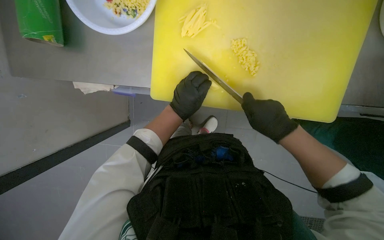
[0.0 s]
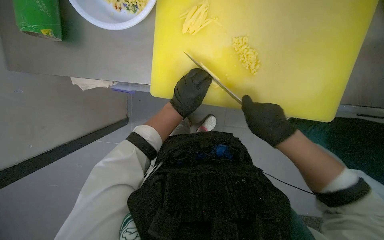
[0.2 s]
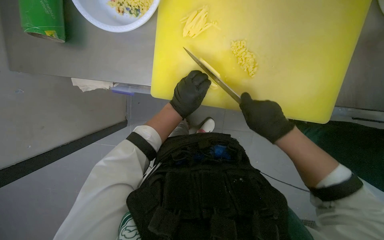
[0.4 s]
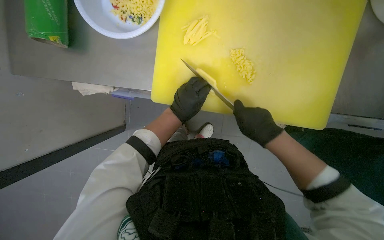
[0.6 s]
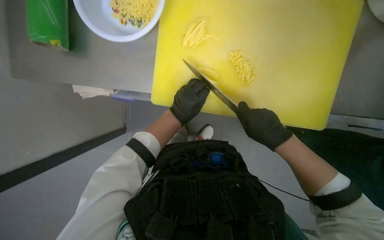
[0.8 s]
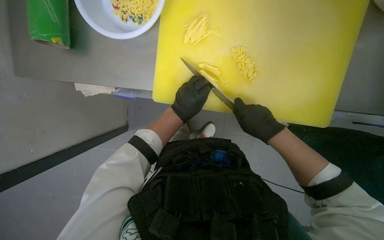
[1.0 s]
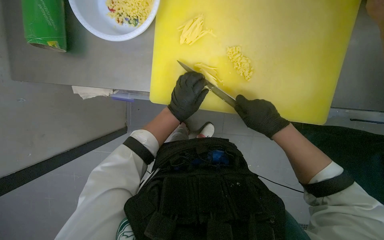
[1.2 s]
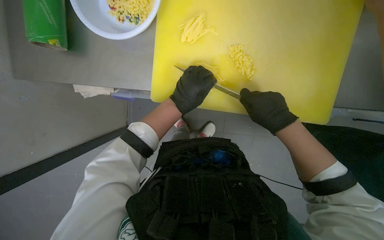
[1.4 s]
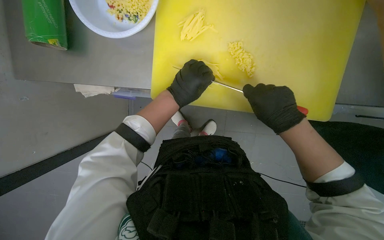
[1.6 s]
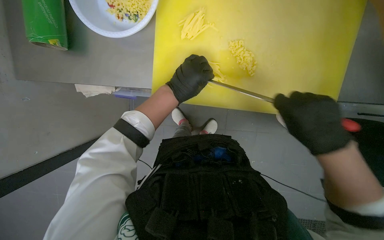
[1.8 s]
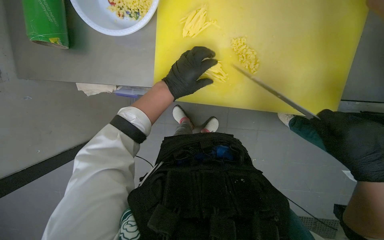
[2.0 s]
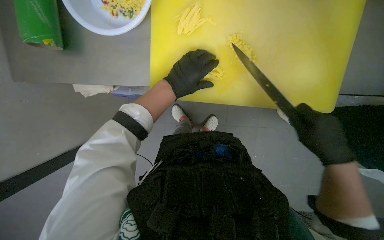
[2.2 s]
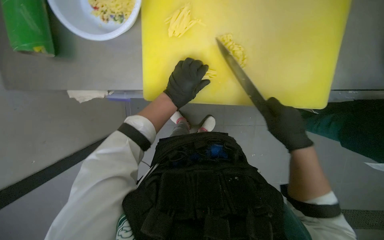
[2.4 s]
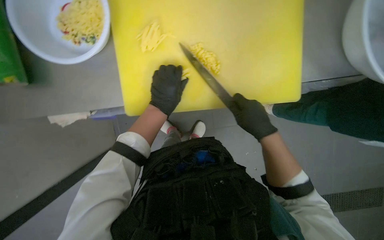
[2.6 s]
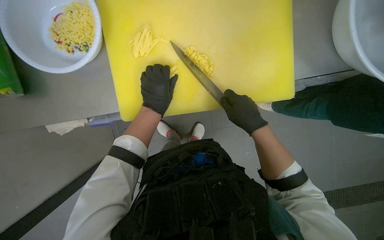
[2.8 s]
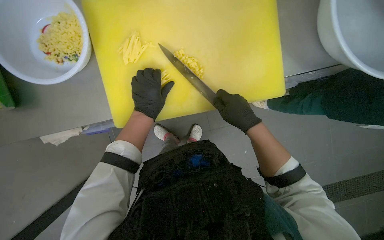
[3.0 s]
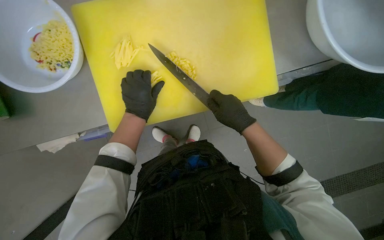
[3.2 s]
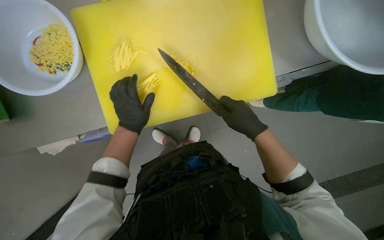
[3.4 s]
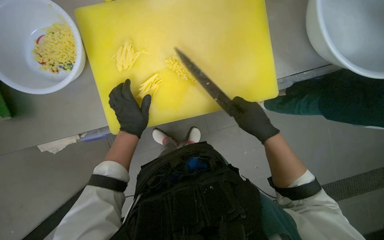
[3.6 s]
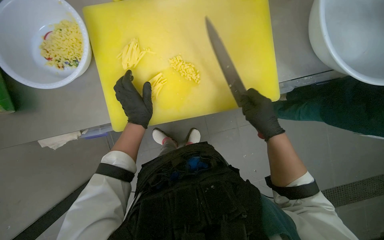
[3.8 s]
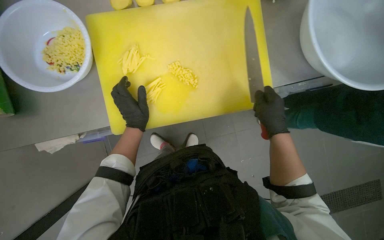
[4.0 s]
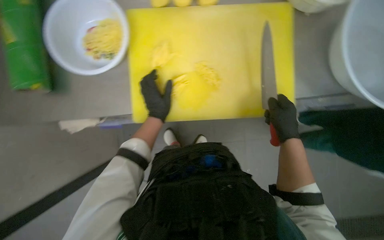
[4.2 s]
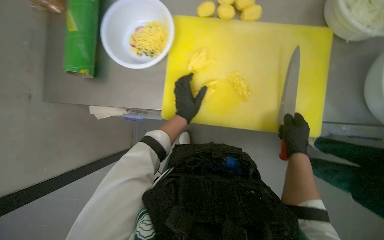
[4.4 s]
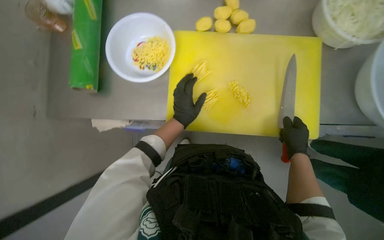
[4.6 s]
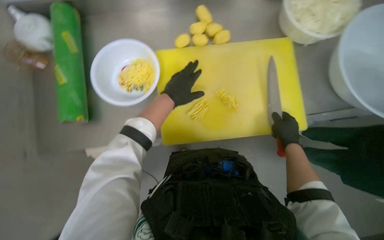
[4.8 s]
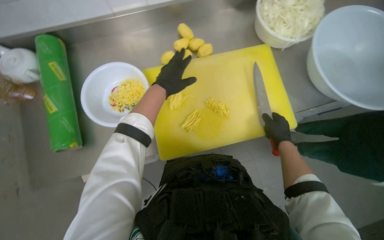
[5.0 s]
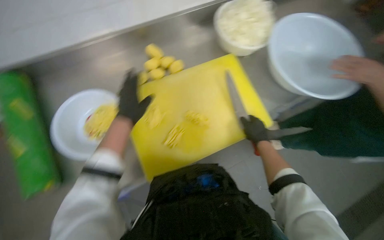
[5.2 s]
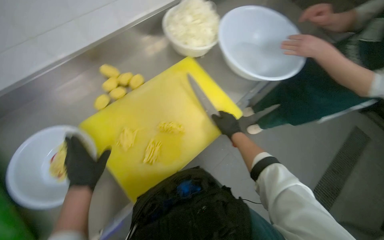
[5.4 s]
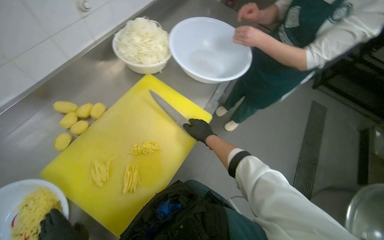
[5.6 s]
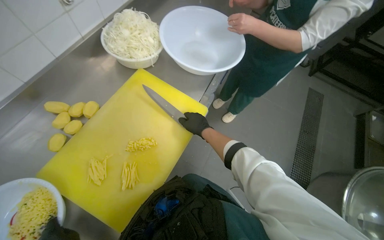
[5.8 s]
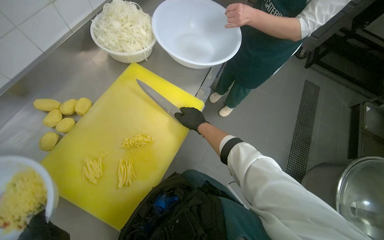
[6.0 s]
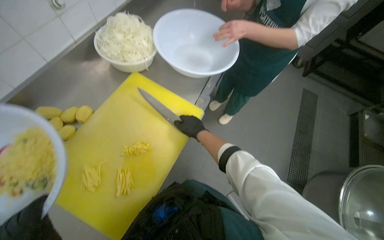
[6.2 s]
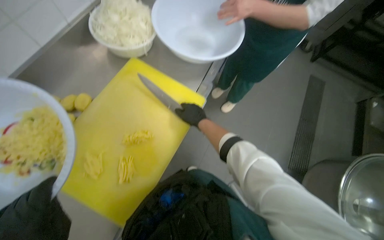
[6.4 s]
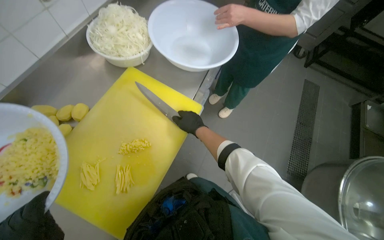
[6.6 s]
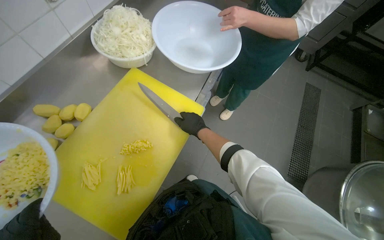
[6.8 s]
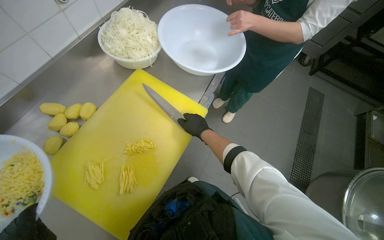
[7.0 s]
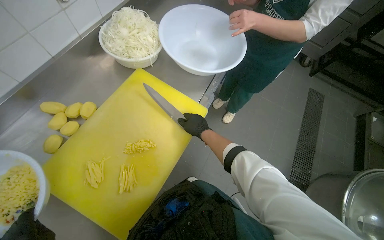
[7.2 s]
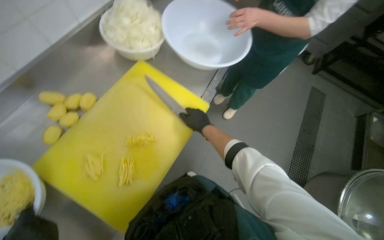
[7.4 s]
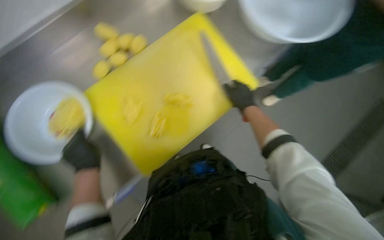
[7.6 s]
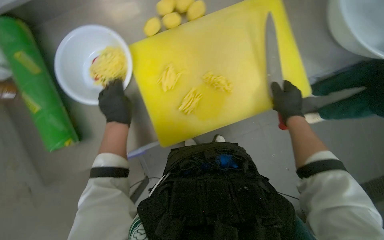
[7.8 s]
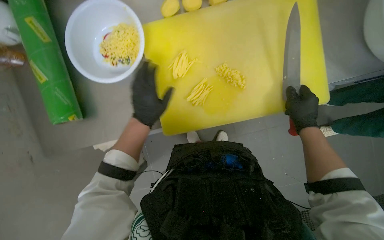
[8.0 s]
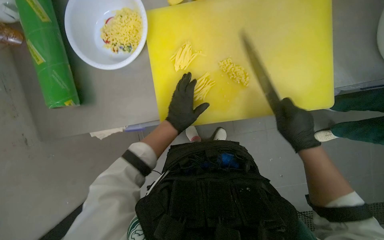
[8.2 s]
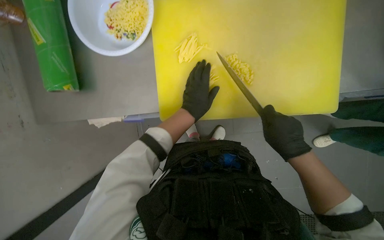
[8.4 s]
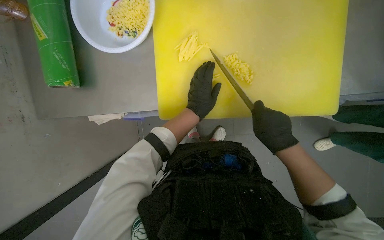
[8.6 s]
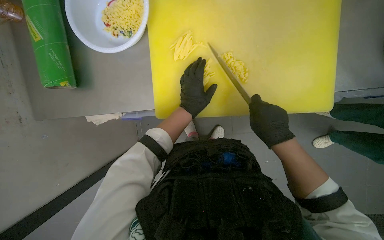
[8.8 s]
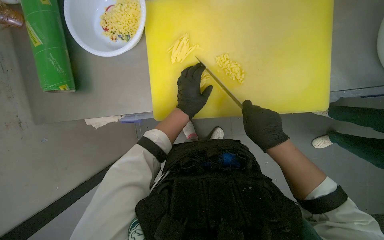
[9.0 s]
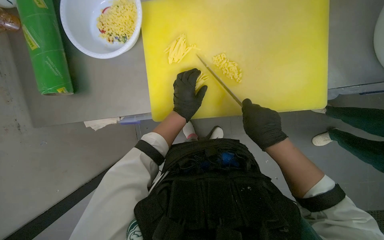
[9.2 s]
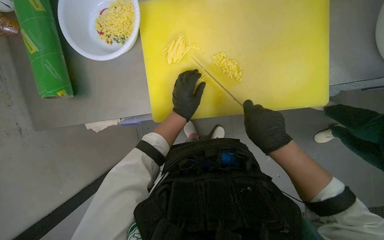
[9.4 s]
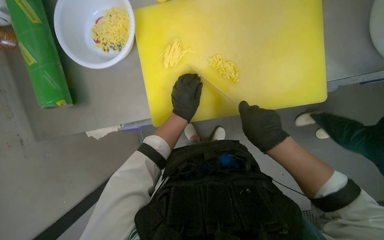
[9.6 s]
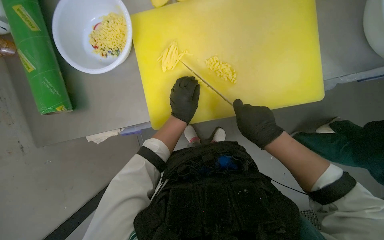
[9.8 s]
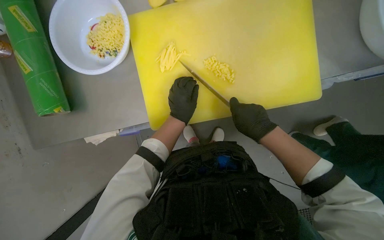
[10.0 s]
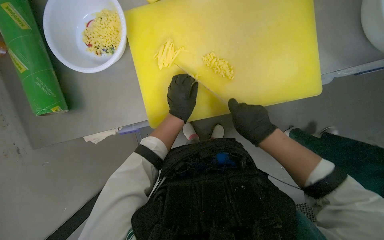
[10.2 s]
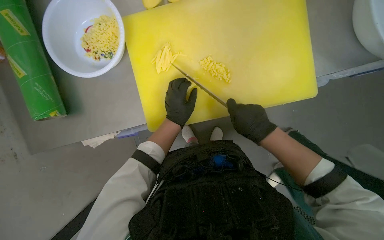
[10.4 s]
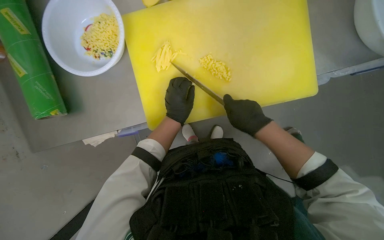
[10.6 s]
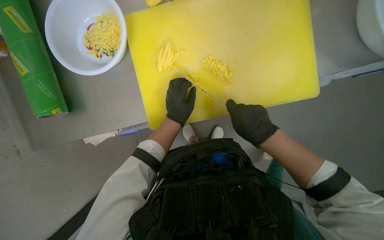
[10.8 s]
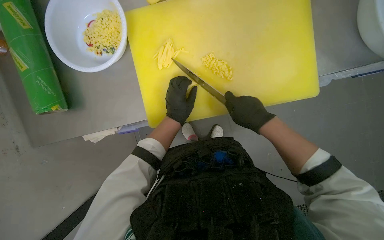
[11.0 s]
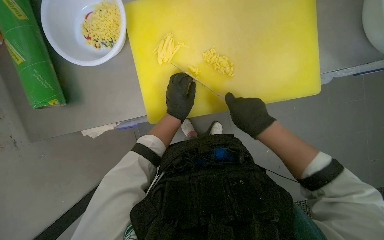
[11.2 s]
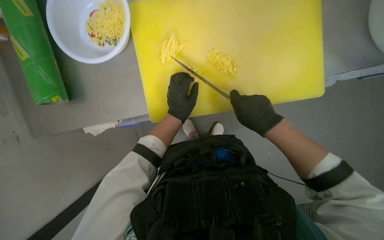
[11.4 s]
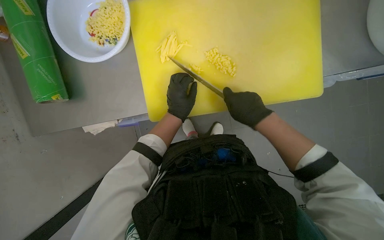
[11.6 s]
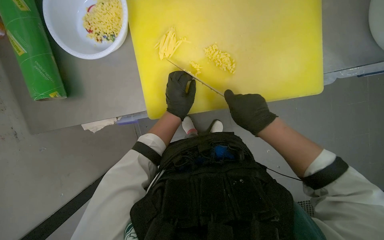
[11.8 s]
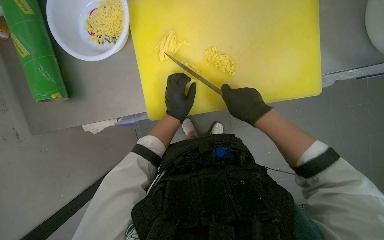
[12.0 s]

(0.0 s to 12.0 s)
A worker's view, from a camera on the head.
Job: preparing food.
The whole recording: Chopping potatoes. The worker slices and dices potatoes on a cutting board, then transfers them to a bowl.
0.0 s - 1.6 s: The hands make small movements and keep their place.
1.6 s - 3.0 s: The right hand moves some 10 cm to the right and comes back.
4.4 s - 6.0 s: The head rotates approximately 70 degrees to the right. The view tilts some 15 degrees upward.
7.6 s - 9.0 s: Everything in view rotates some 35 degrees clockwise.
9.0 s - 12.0 s: The hands work in one place, with small movements.

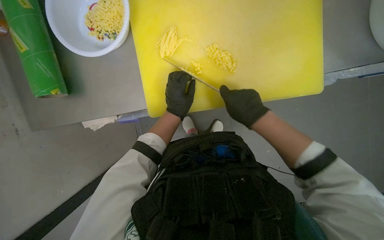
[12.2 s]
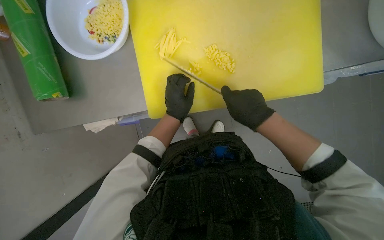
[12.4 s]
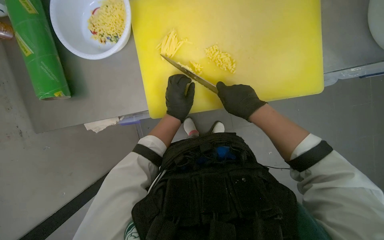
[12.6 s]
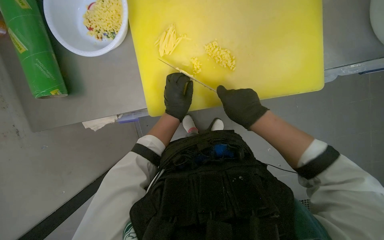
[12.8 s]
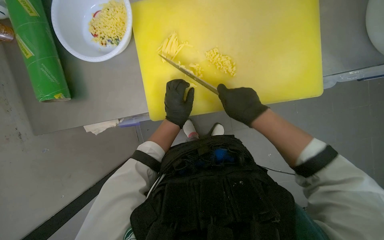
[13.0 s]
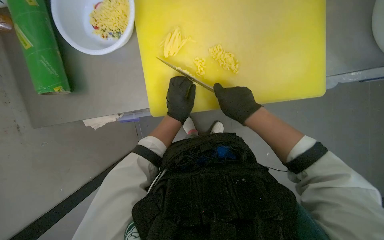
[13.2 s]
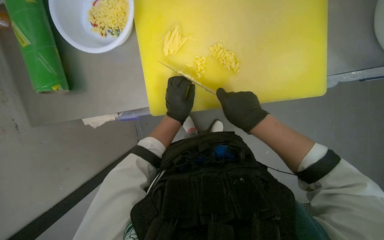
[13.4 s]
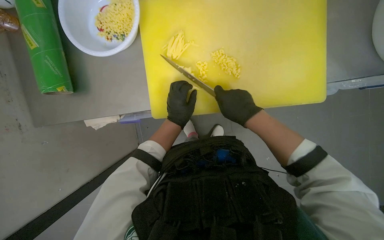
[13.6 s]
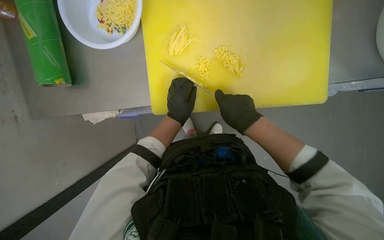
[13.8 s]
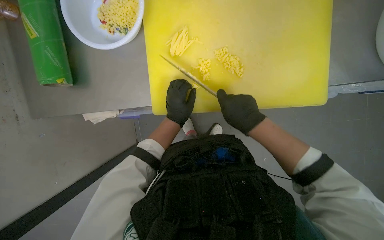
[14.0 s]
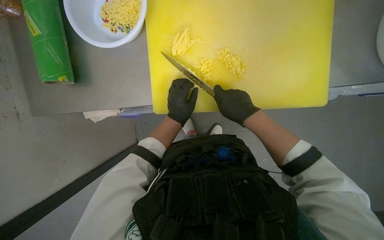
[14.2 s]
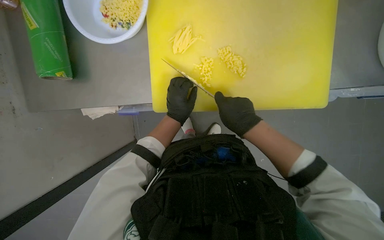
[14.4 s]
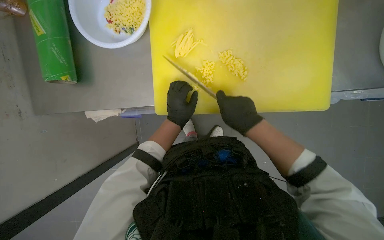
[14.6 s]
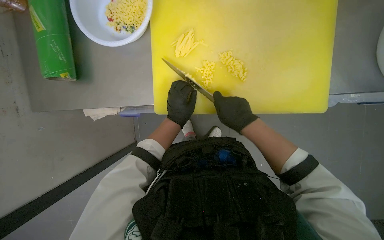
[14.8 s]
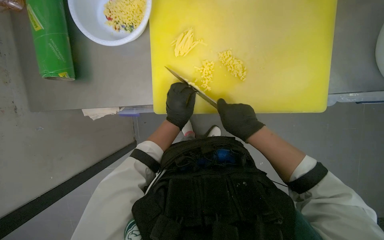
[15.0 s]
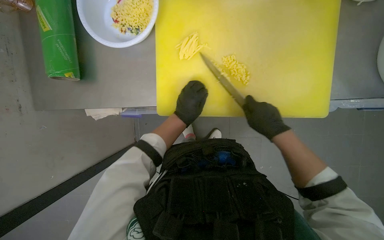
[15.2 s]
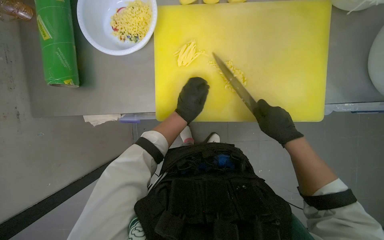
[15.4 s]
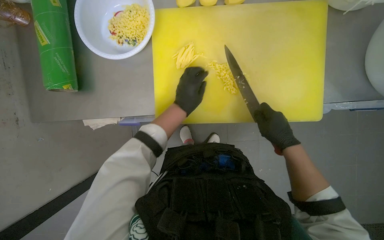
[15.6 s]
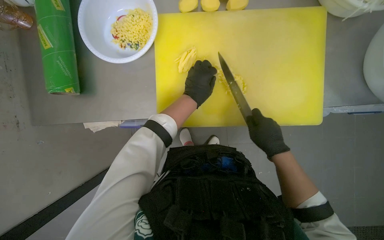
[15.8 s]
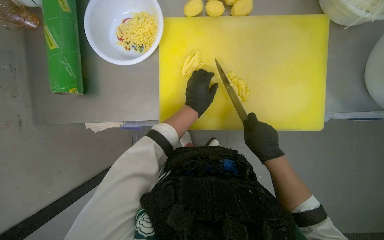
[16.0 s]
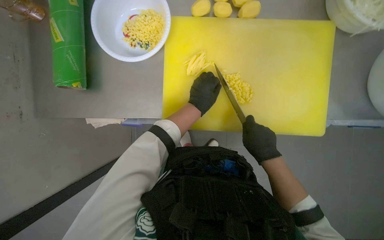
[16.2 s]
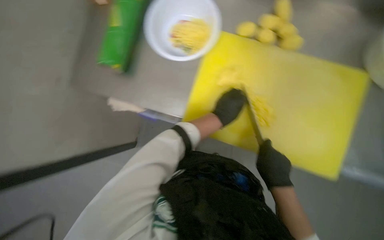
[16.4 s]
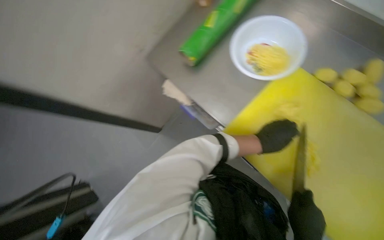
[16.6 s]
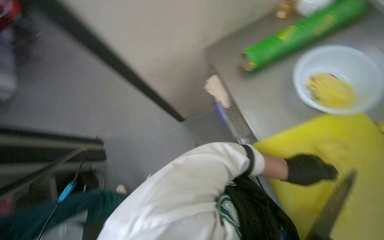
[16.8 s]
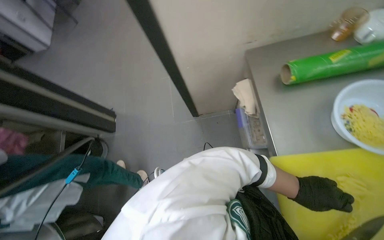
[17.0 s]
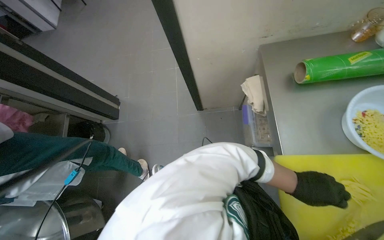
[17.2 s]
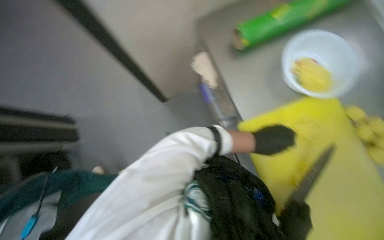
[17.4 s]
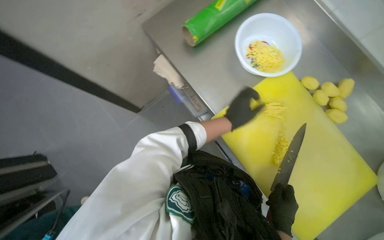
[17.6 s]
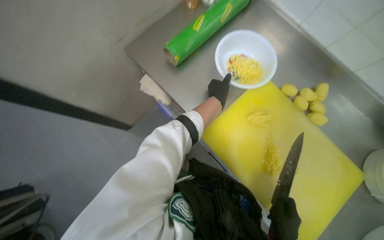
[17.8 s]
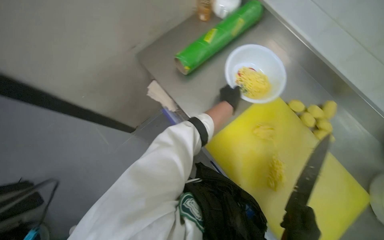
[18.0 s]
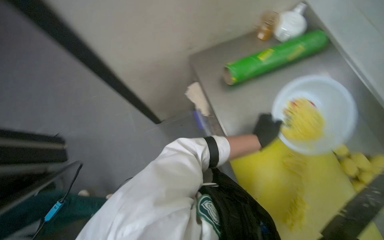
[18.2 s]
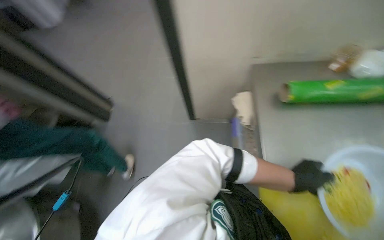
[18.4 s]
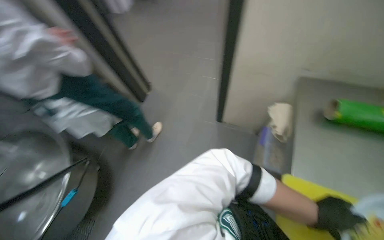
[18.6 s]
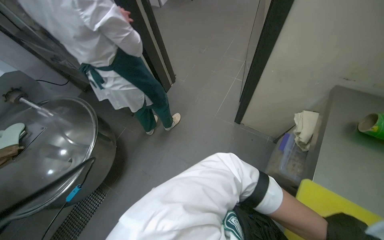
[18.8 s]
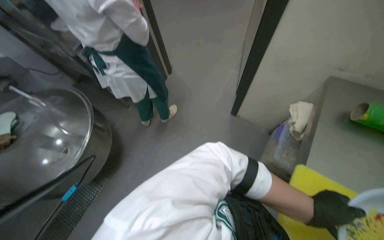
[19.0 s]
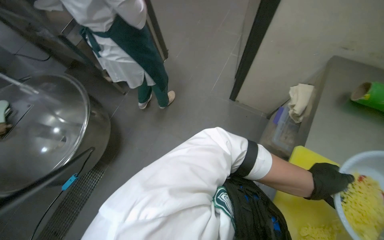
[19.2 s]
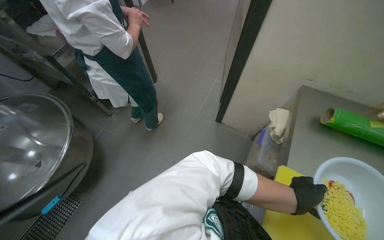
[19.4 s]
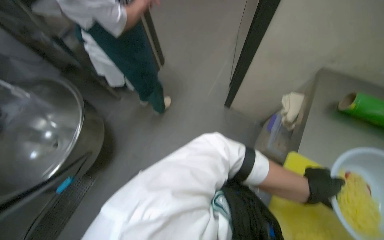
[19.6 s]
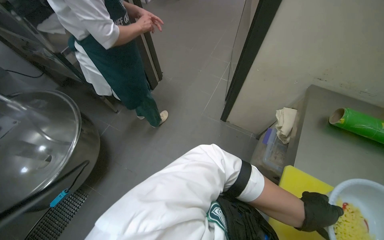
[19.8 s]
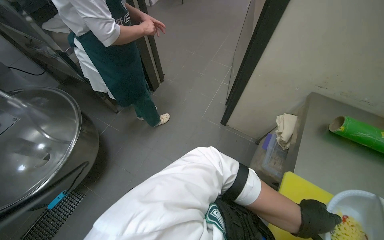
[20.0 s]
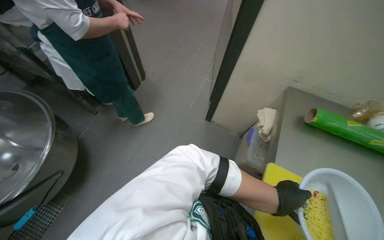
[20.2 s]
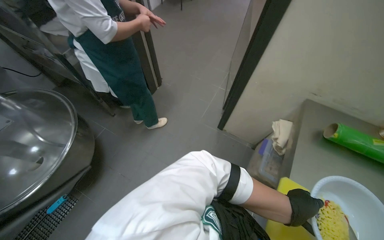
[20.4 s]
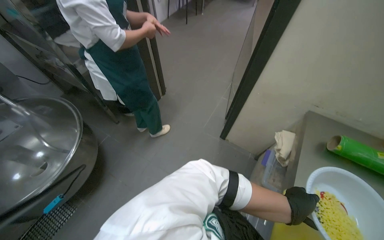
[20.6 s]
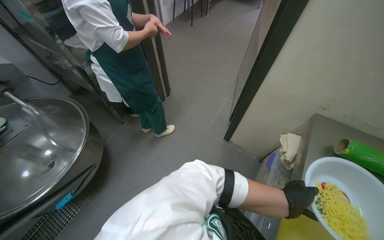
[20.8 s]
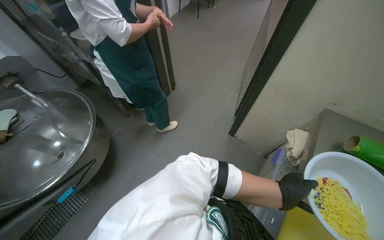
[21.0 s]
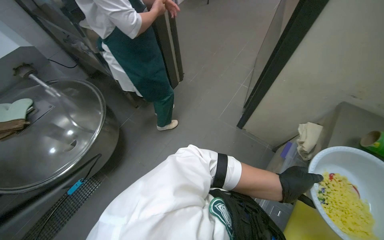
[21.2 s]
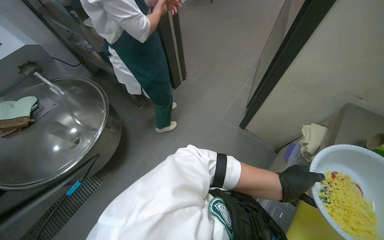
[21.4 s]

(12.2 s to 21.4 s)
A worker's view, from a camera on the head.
Job: preparing food.
The whole recording: Chopping potatoes. The worker slices and dices potatoes on a cutting board, then transfers them to a bowl.
12.2 s - 15.2 s: The hands work in one place, with small movements.
15.2 s - 16.8 s: The head rotates some 65 degrees to the left.
18.4 s - 19.8 s: The head rotates about 30 degrees to the left.
19.8 s - 21.4 s: The left hand shifts roughly 10 cm up the picture.
